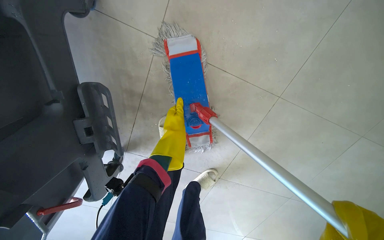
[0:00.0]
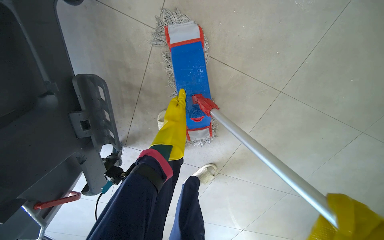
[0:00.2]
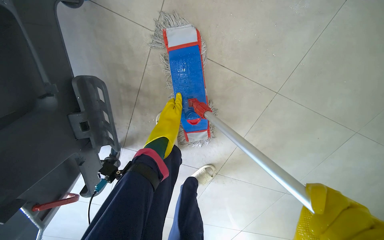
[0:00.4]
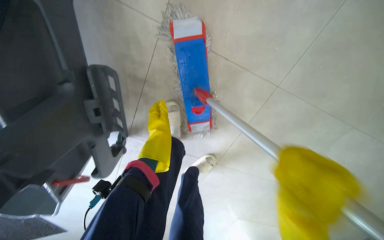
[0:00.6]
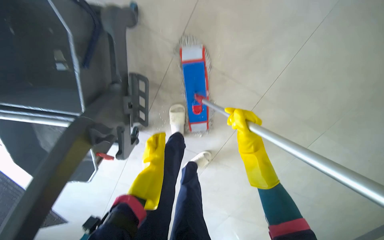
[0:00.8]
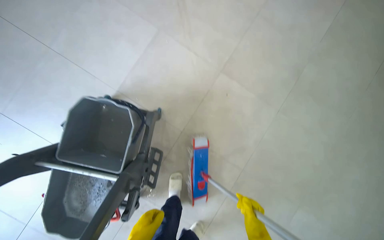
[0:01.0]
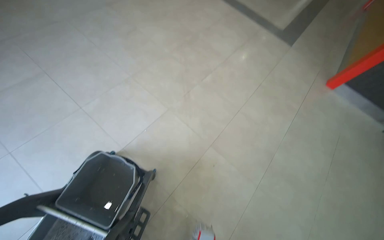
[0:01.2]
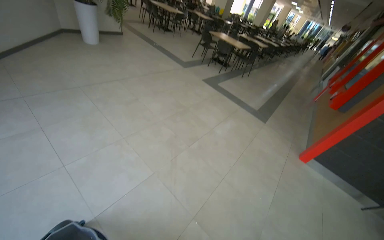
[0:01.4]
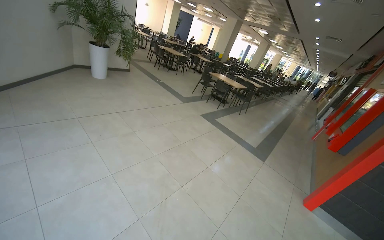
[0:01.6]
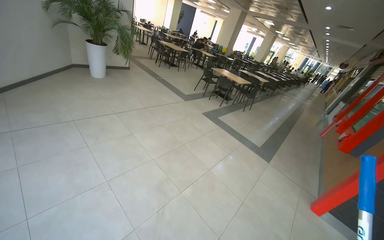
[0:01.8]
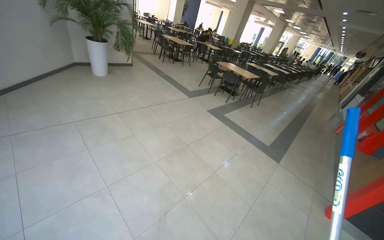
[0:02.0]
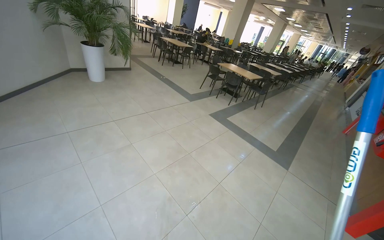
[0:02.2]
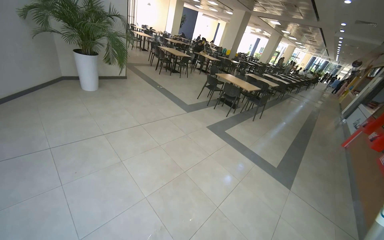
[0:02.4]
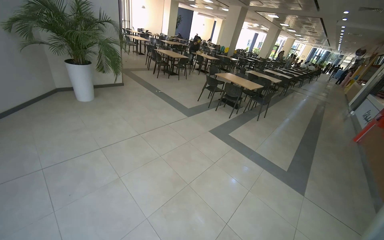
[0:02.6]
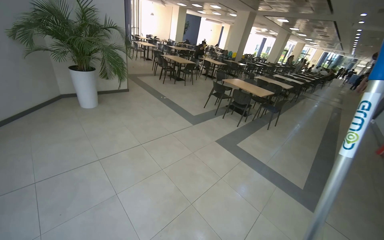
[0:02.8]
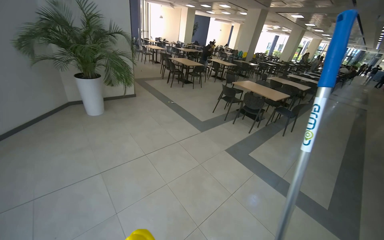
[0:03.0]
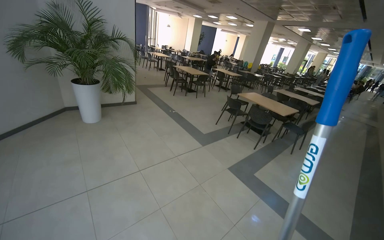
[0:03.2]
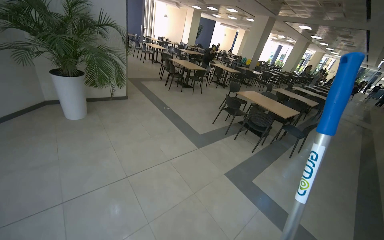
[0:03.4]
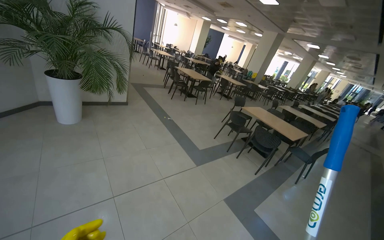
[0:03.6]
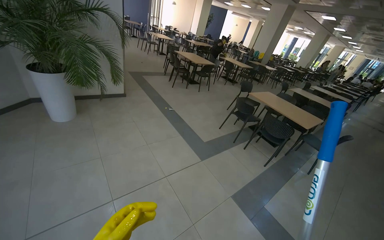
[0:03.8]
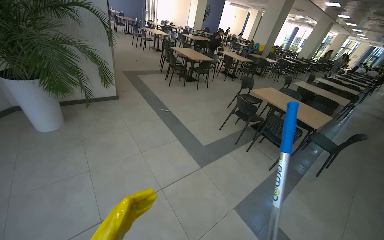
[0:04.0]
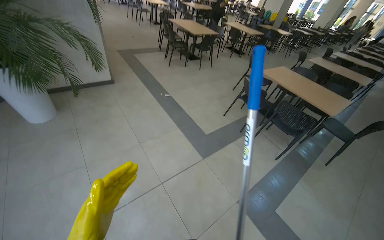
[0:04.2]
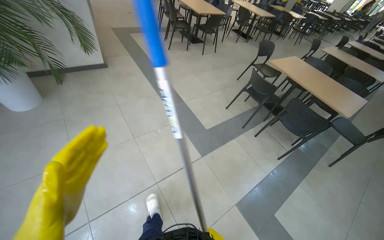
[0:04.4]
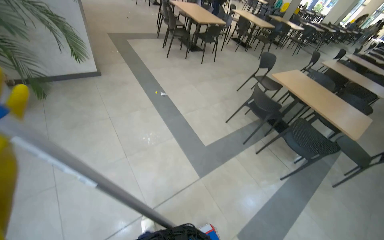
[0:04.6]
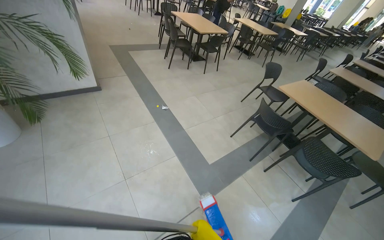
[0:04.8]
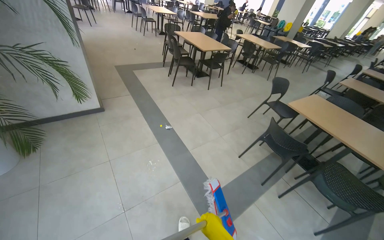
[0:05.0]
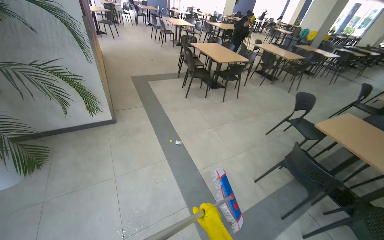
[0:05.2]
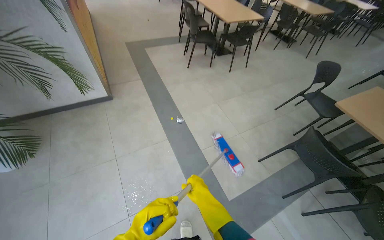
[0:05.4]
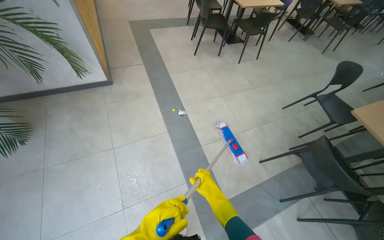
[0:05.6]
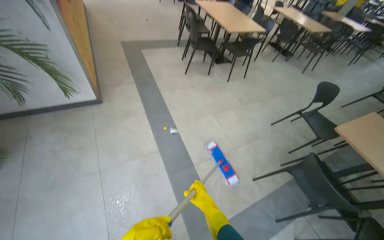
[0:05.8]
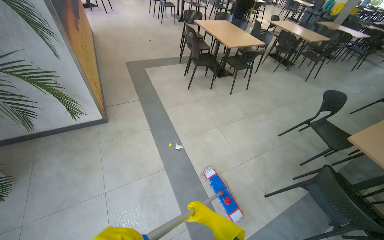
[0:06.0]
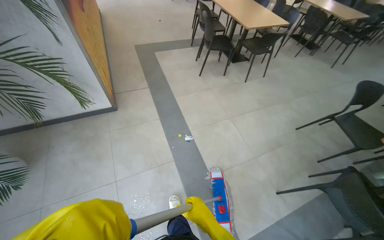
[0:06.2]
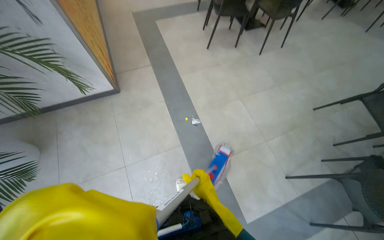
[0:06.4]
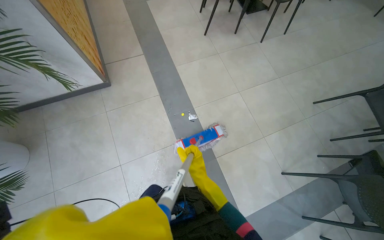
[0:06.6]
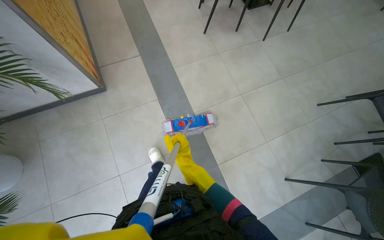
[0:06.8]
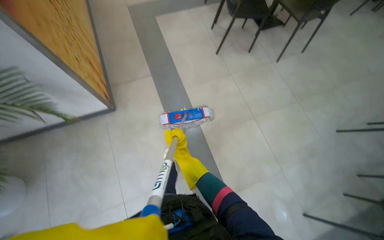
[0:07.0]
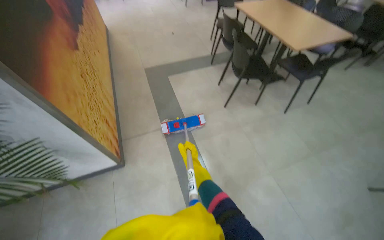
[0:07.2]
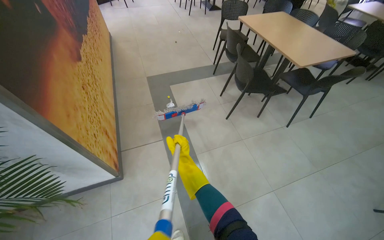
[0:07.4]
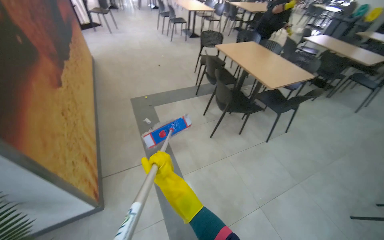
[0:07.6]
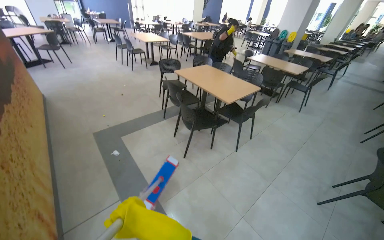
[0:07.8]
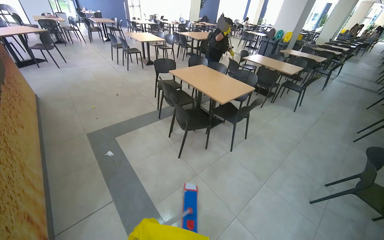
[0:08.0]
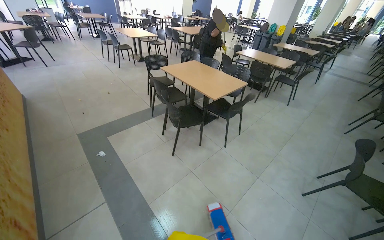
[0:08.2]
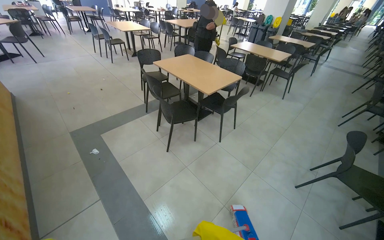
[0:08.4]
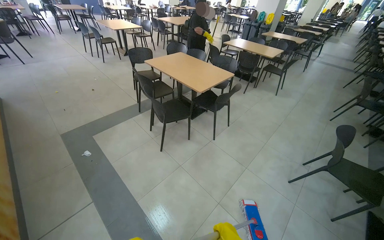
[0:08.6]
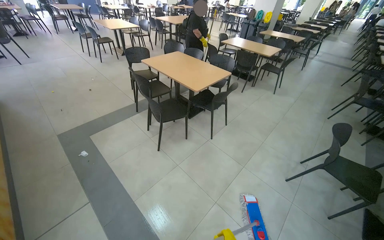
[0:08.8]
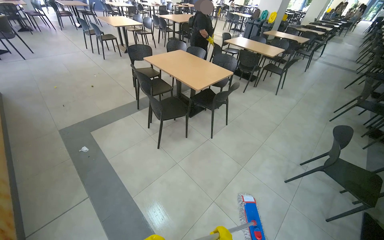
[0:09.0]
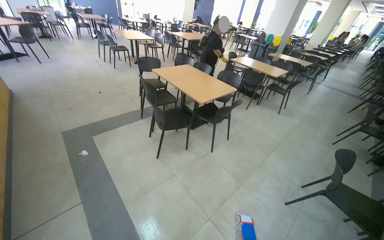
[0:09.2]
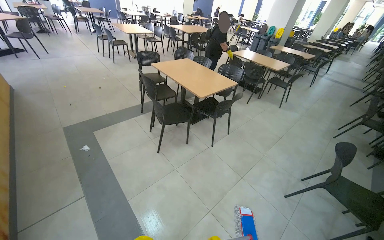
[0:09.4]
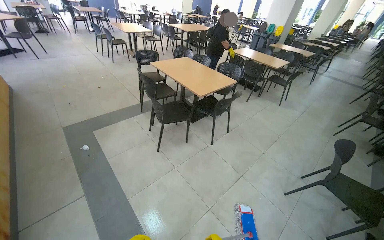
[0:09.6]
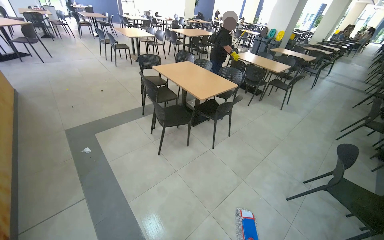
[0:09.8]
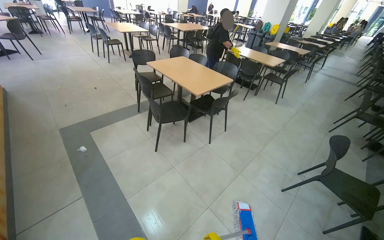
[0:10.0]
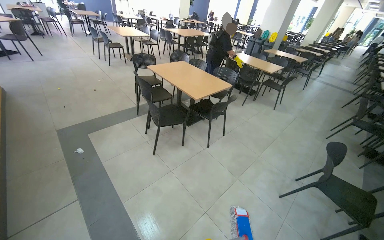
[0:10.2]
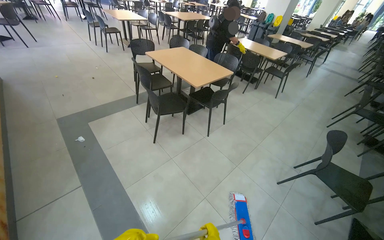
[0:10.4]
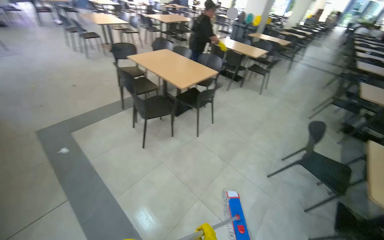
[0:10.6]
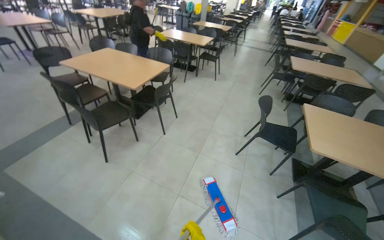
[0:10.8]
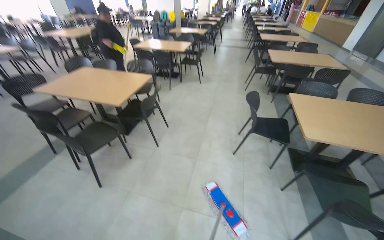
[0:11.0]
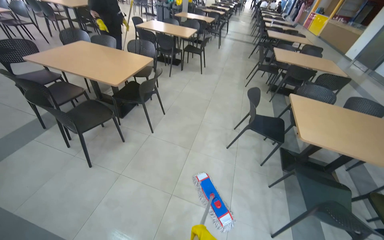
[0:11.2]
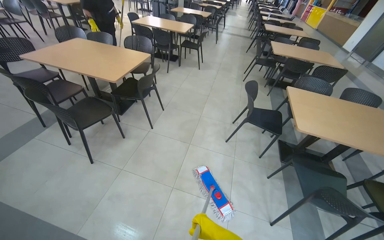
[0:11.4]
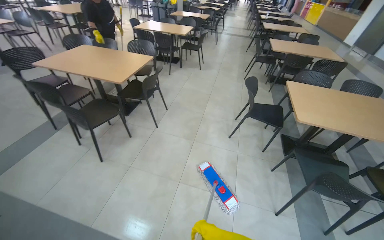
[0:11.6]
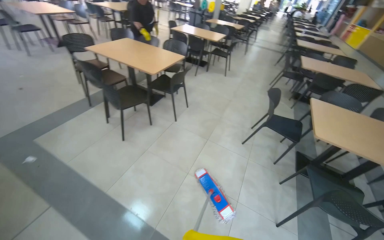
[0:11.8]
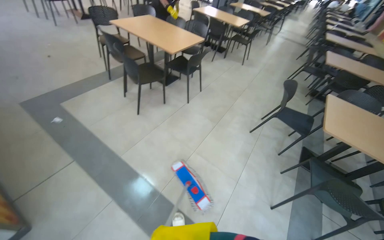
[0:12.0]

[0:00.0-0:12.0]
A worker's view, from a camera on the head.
Job: mopping floor.
The whole recording: Mopping cafeteria floor. The worker mops the floor in the cafeteria area, moving around tables and wringing the mop.
0:00.0 to 0:01.6: The camera travels roughly 1 m. The camera pitches upward, by about 85 degrees.
0:04.4 to 0:06.0: The camera travels about 1 m.
0:06.0 to 0:07.6: The wearer moves some 1 m.
0:07.6 to 0:09.0: The head rotates approximately 20 degrees to the right.

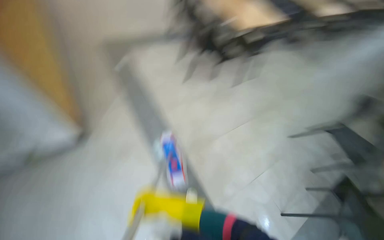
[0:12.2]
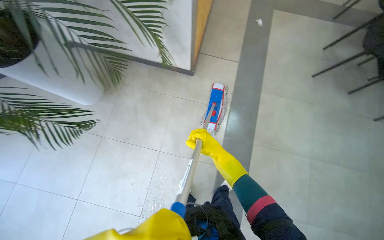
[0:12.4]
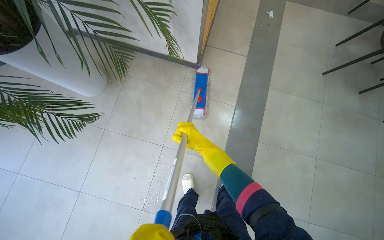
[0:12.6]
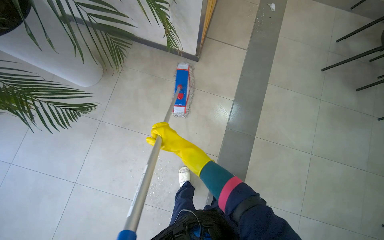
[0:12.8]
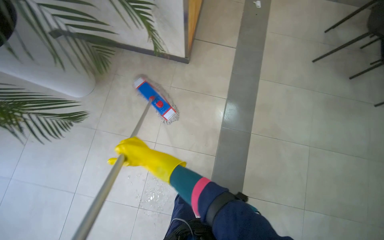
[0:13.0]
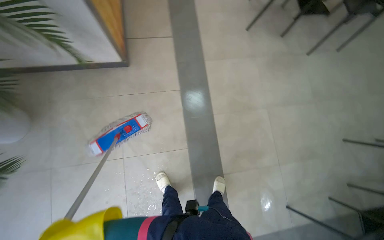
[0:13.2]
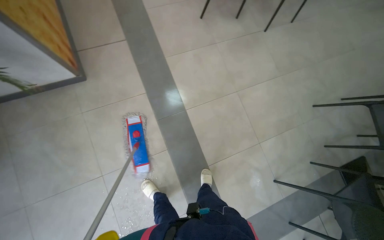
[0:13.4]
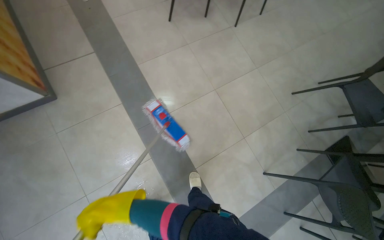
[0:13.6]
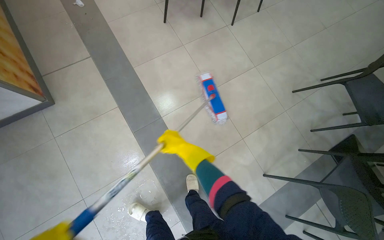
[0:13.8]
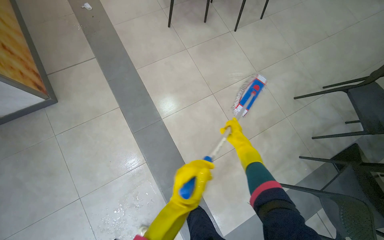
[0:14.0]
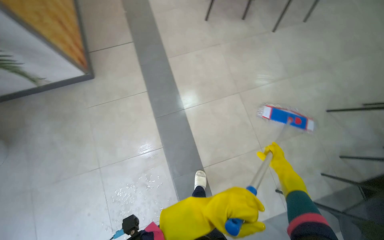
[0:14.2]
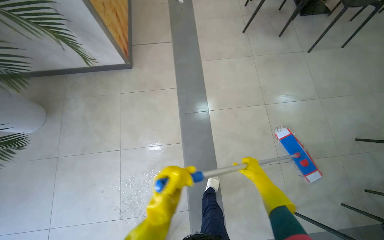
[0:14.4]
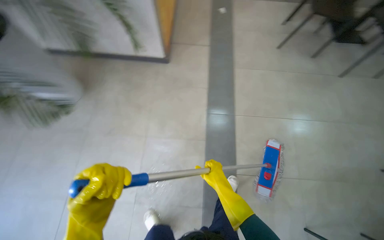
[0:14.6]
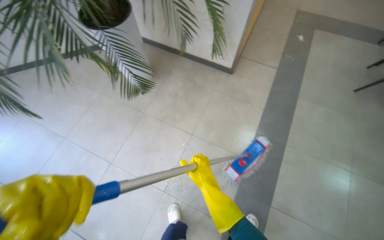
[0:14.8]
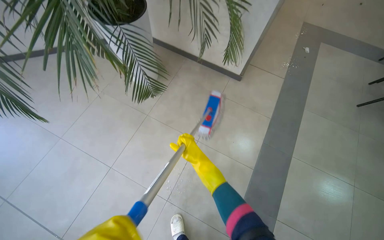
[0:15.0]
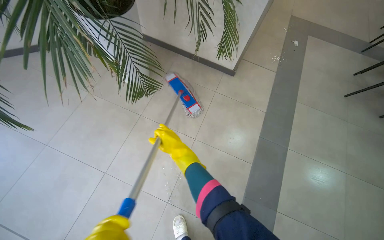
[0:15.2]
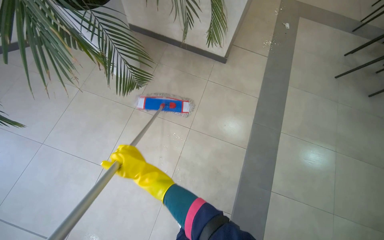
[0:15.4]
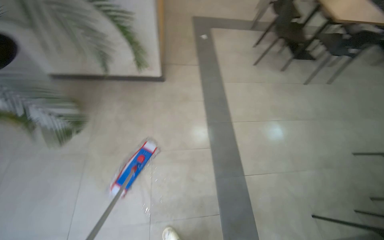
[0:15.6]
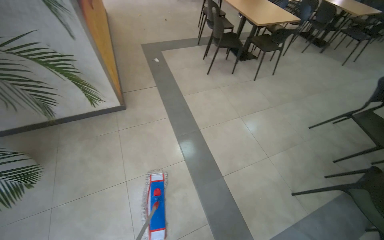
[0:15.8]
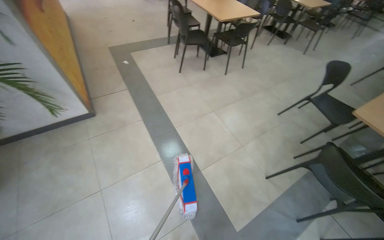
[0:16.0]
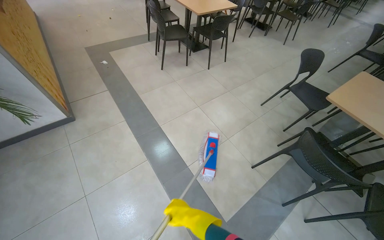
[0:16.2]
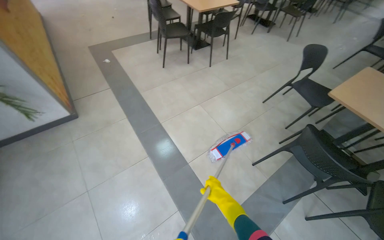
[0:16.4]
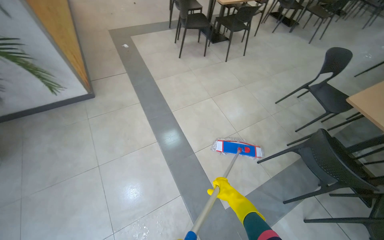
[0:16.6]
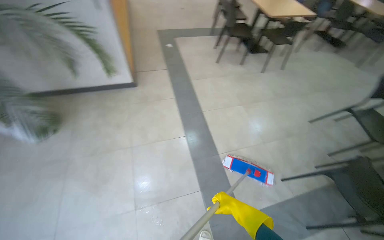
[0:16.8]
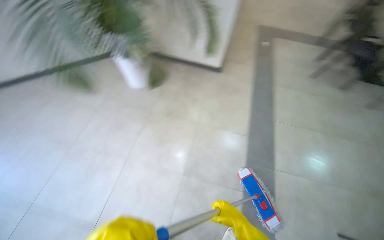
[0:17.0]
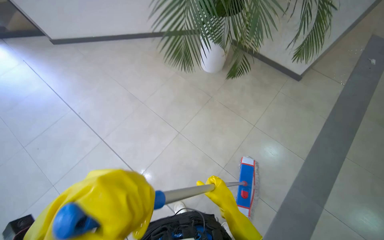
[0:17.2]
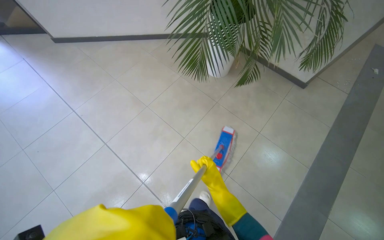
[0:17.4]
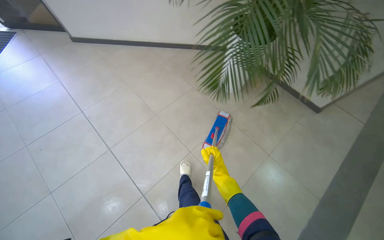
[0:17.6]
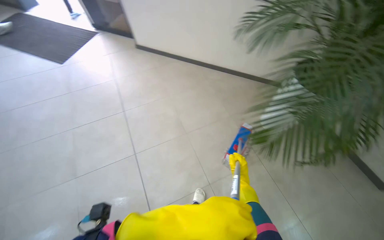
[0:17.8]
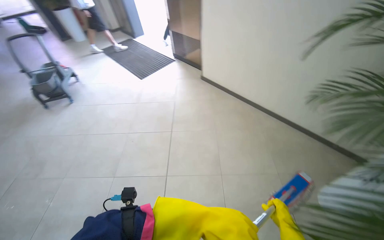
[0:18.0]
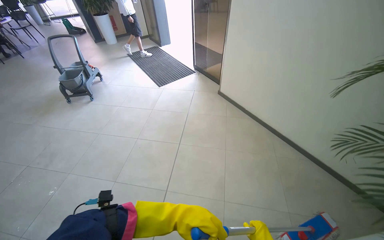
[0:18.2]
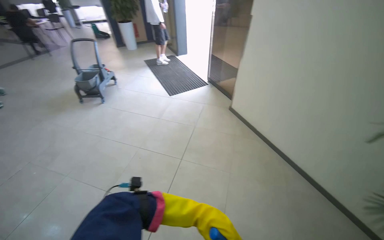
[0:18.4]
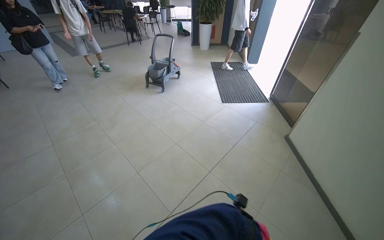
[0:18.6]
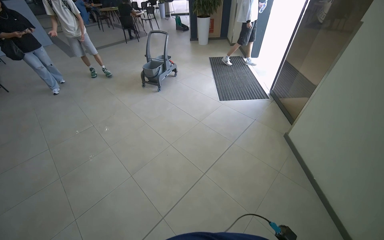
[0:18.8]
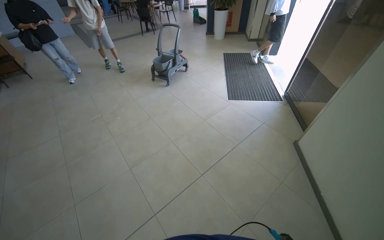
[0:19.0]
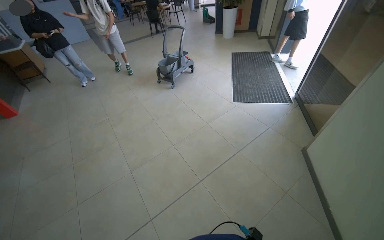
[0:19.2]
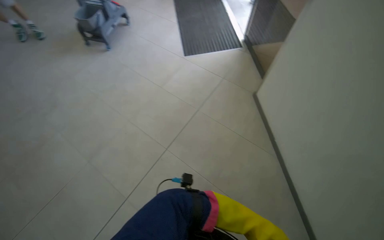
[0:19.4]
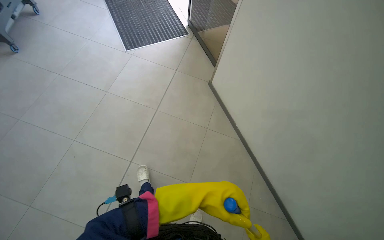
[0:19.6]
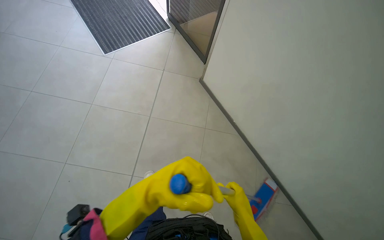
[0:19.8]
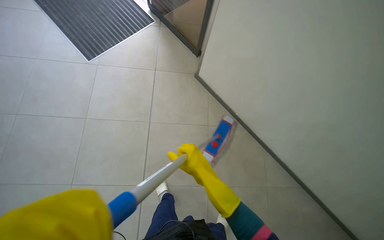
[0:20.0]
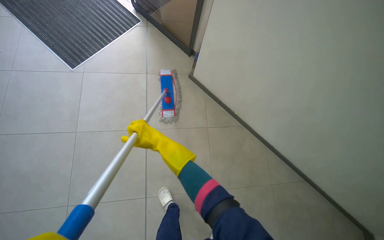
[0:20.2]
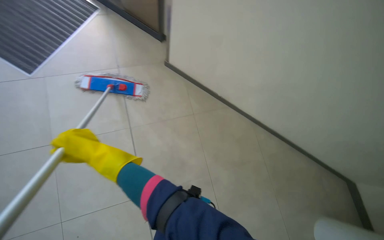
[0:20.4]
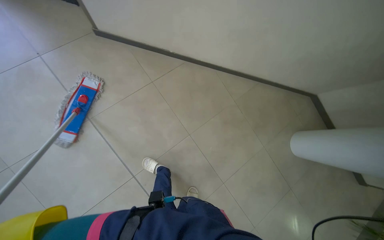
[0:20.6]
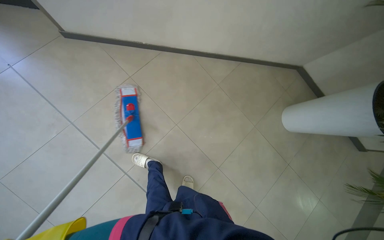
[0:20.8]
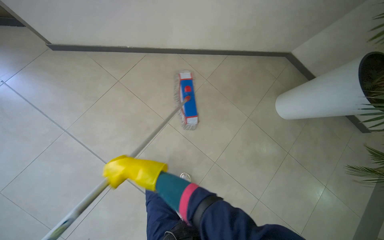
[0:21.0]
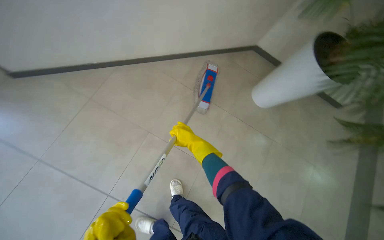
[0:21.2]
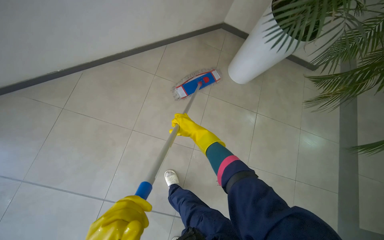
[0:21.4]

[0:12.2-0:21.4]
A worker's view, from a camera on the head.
Job: mopping floor.
The whole recording: Mopping cafeteria floor. The worker mops the floor in the cafeteria area, moving around tables and wringing the mop.
0:13.8 to 0:15.2: The camera travels roughly 80 cm. The head turns to the left by roughly 45 degrees.
0:15.2 to 0:16.8: The camera travels about 50 cm. The head rotates some 45 degrees to the right.
0:16.8 to 0:18.4: The wearer moves approximately 70 cm. The head rotates some 90 degrees to the left.
0:18.4 to 0:19.8: The camera is carried approximately 80 cm. The view tilts some 25 degrees downward.
0:19.8 to 0:21.4: The scene rotates counterclockwise by some 55 degrees.
